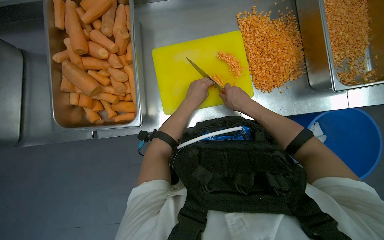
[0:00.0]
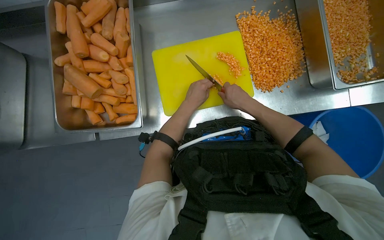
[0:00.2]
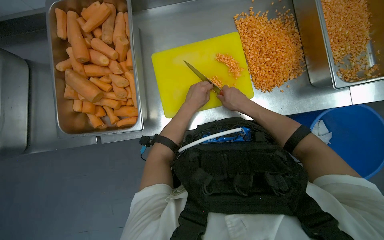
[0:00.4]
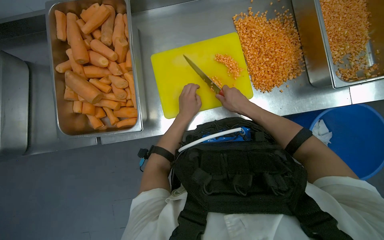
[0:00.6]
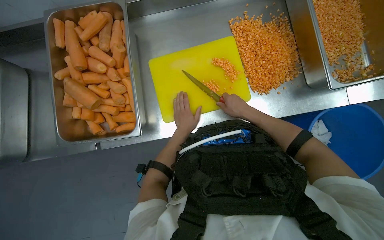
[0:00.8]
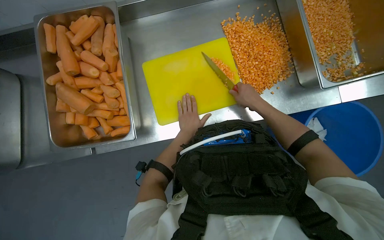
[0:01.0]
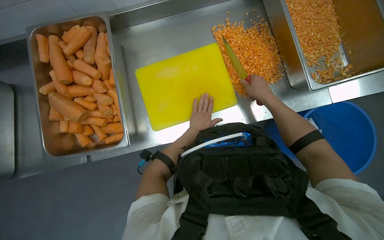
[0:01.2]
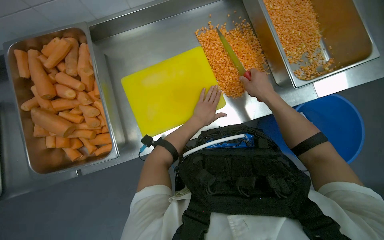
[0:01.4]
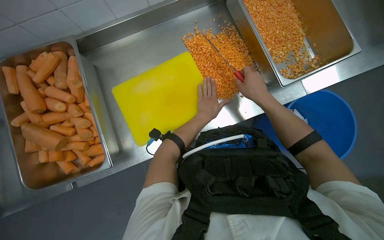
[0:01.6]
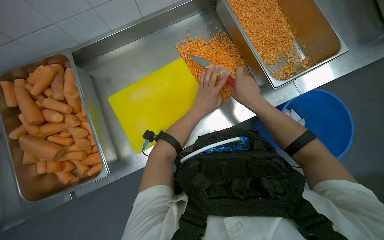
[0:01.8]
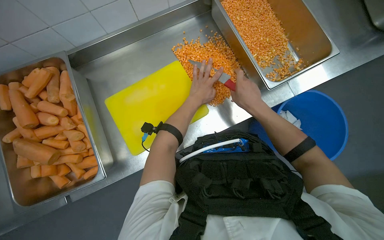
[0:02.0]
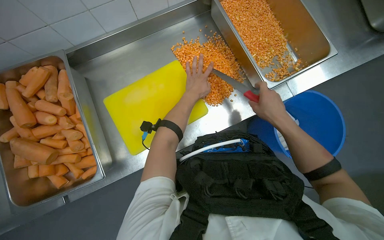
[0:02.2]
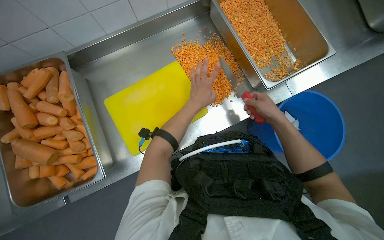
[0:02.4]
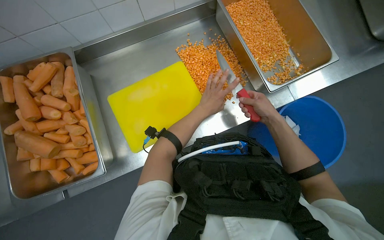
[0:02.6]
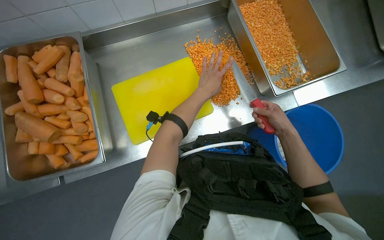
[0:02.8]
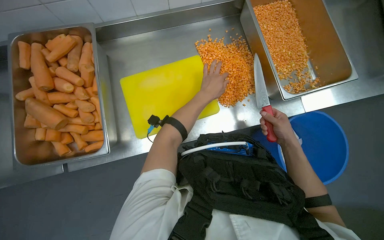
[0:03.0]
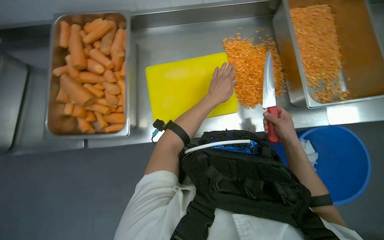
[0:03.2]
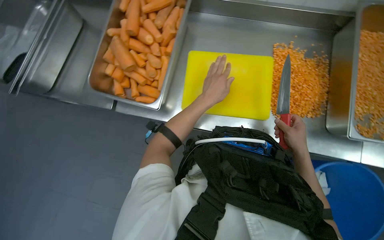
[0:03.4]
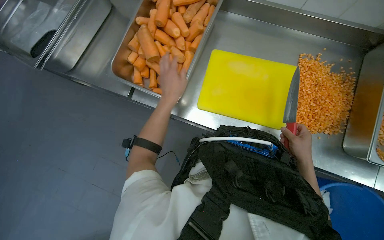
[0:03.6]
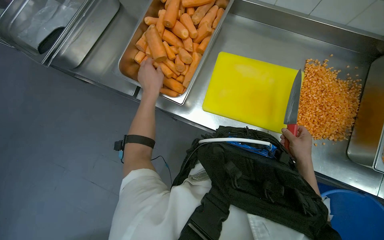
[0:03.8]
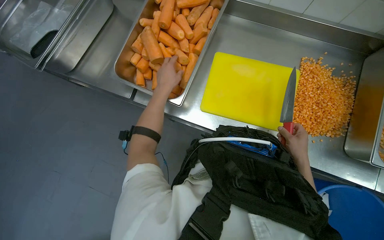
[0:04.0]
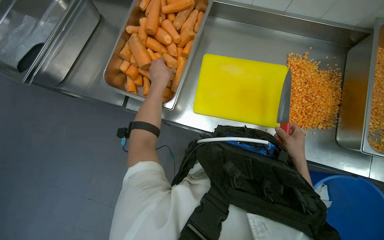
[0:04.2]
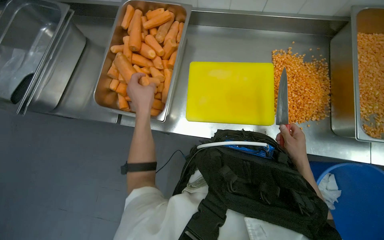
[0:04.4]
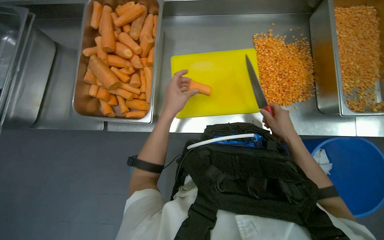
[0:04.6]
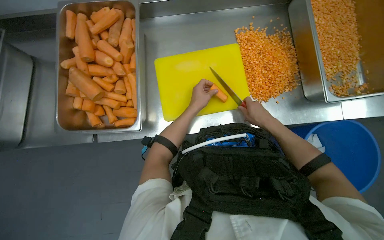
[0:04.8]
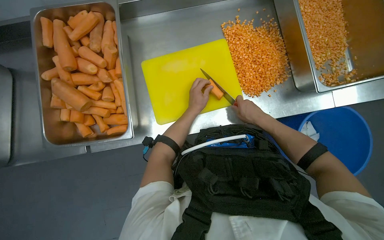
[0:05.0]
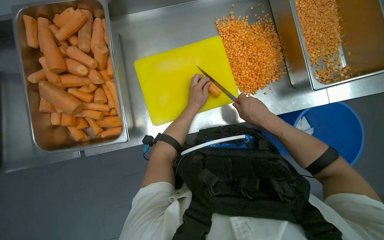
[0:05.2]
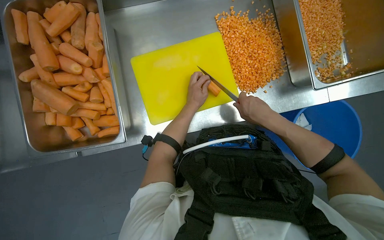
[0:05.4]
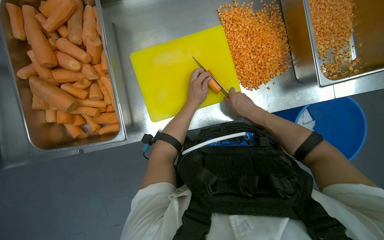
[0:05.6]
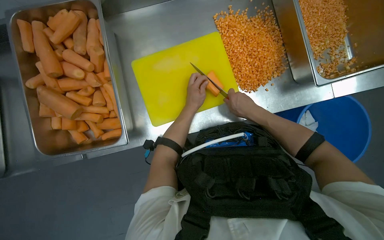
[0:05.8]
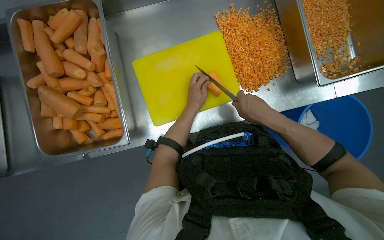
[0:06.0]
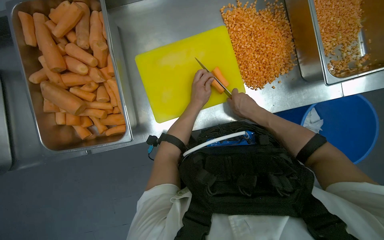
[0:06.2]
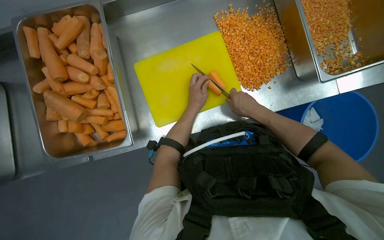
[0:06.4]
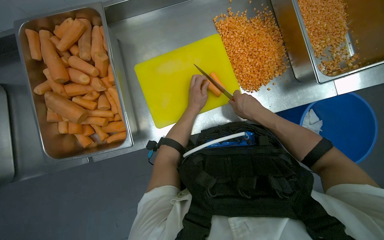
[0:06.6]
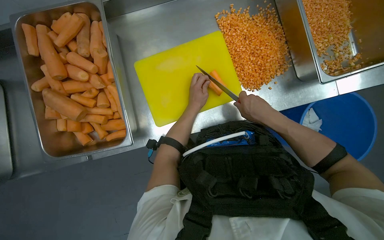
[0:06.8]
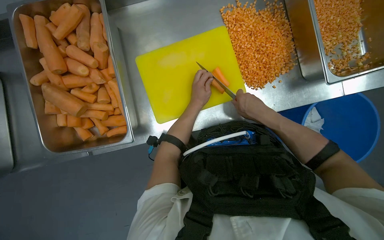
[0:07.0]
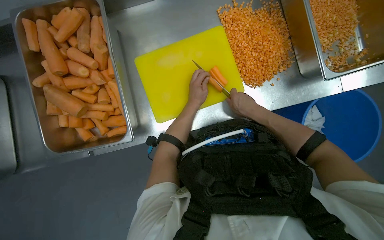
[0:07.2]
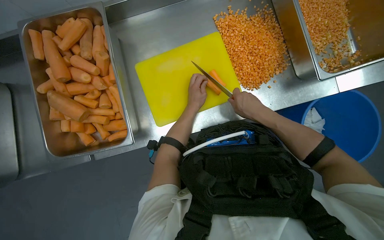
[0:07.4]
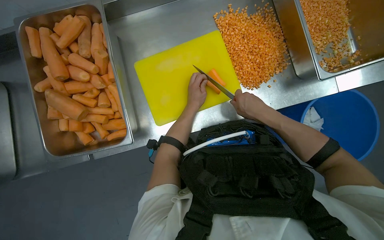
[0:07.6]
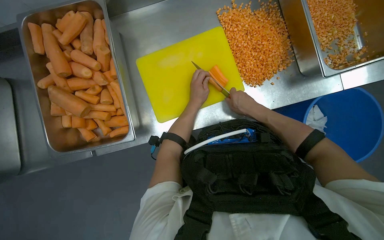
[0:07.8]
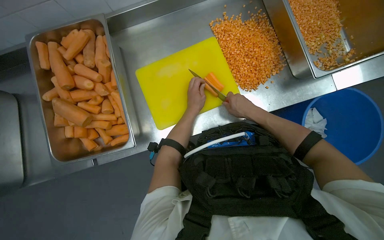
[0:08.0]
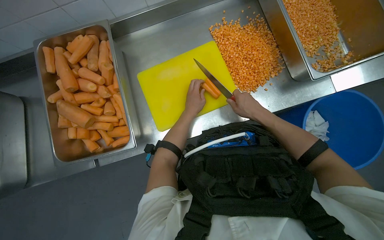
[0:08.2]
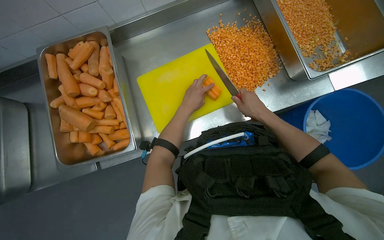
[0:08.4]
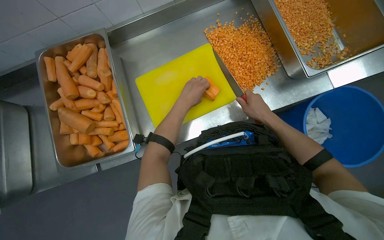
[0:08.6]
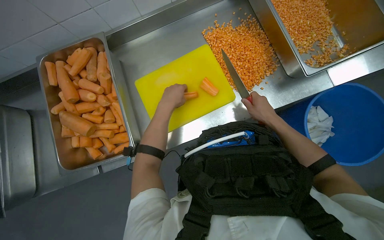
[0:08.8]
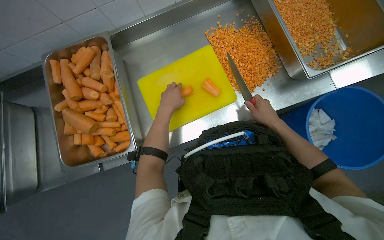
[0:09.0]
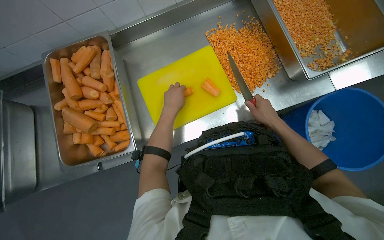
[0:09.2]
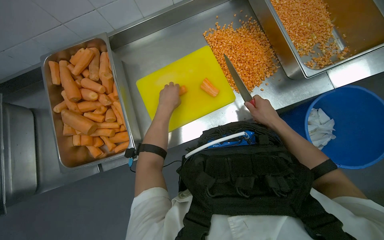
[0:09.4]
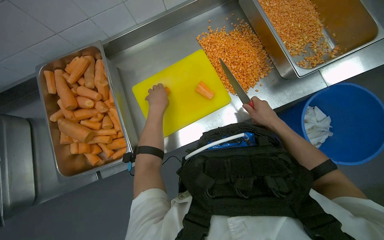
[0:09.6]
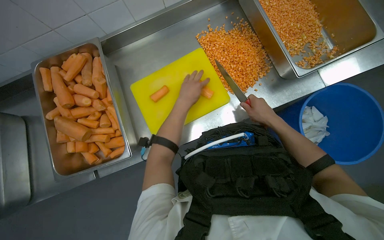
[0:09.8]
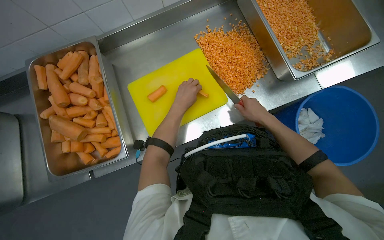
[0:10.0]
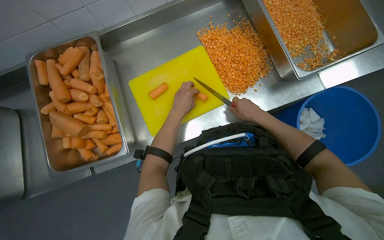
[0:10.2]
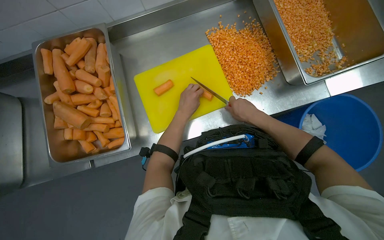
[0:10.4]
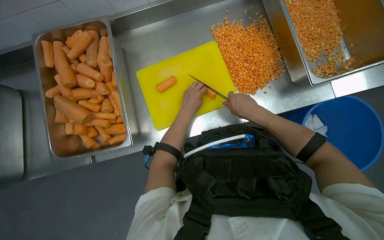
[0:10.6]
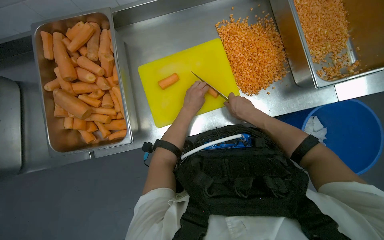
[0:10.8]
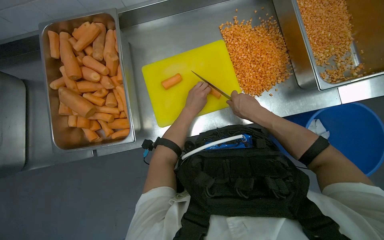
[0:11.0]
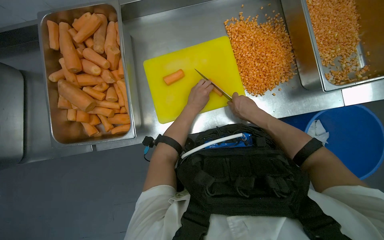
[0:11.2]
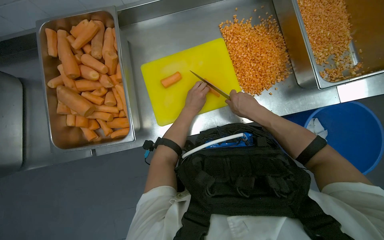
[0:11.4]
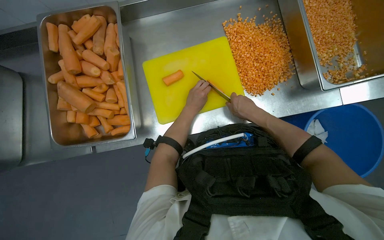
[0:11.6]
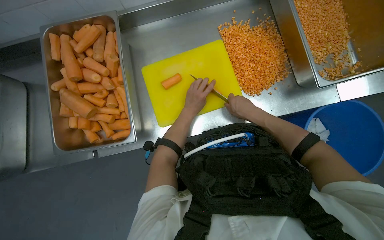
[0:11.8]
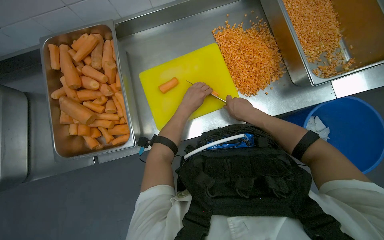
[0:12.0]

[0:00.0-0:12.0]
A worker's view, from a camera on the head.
Job: preparing food.
The whole recording: Dicing carrots on cutting board. The worker continues dicing carrots on a yellow cutting board and pushes the diced pieces into a metal tray.
0:00.0 to 0:01.6: The left hand goes farther from the camera and returns, roughly 10 cm each way.
0:01.6 to 0:03.0: The right hand moves to the right and down the picture, about 15 cm.
0:04.4 to 0:06.0: The left hand goes some 30 cm to the right and farther from the camera.
0:06.0 to 0:07.6: The hands are busy where they are.
0:09.0 to 0:10.4: The left hand travels to the right by about 10 cm.
0:10.4 to 0:12.0: The hands stay close to where they were, moving slightly.

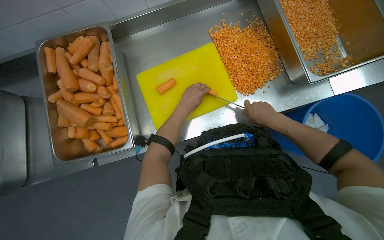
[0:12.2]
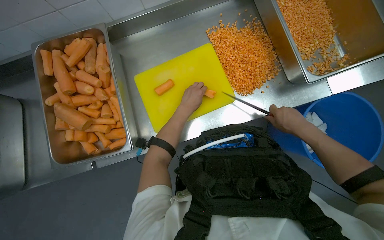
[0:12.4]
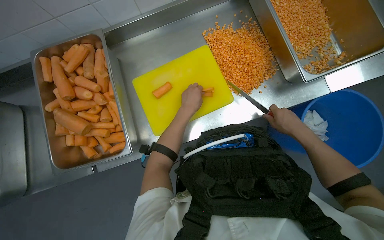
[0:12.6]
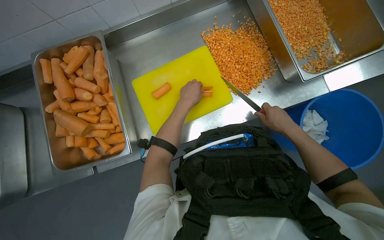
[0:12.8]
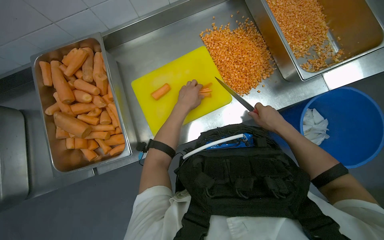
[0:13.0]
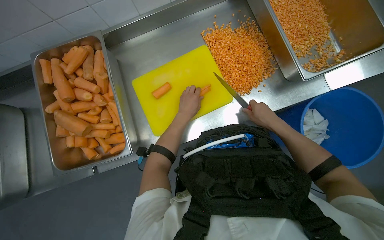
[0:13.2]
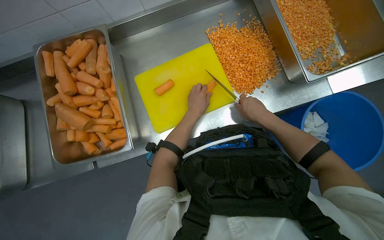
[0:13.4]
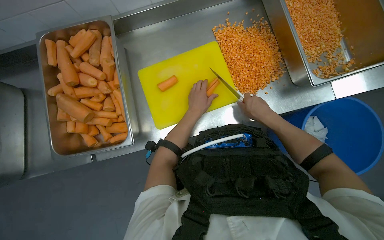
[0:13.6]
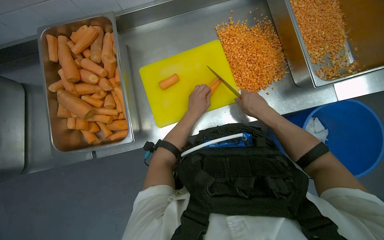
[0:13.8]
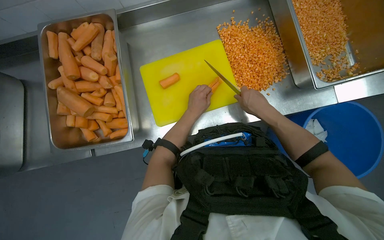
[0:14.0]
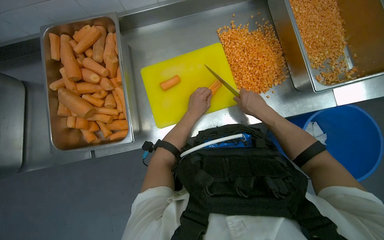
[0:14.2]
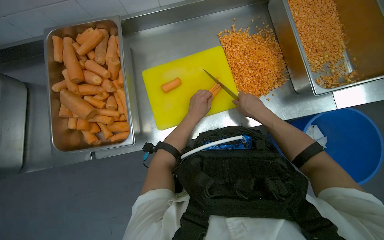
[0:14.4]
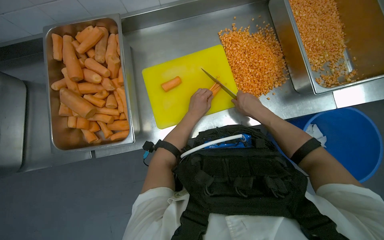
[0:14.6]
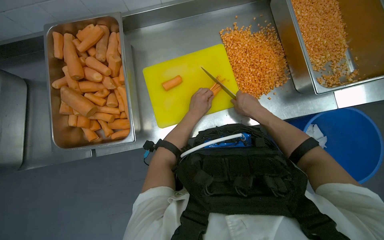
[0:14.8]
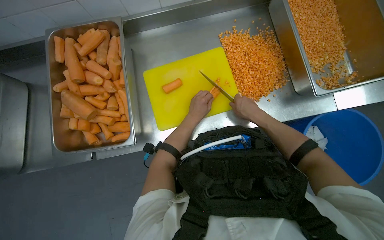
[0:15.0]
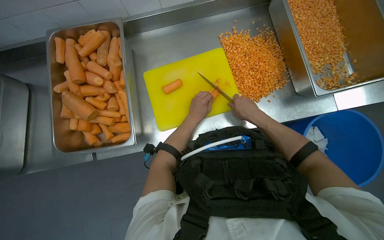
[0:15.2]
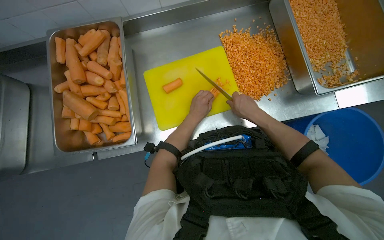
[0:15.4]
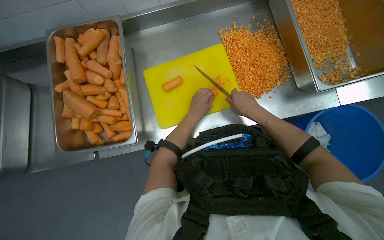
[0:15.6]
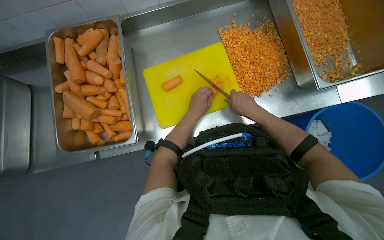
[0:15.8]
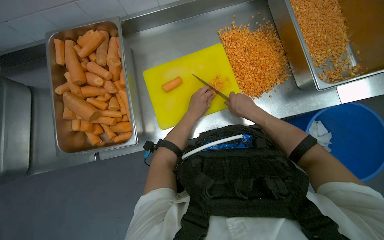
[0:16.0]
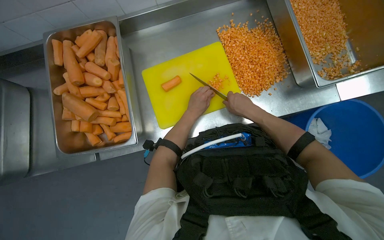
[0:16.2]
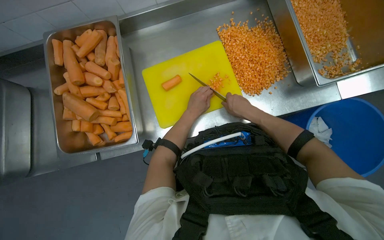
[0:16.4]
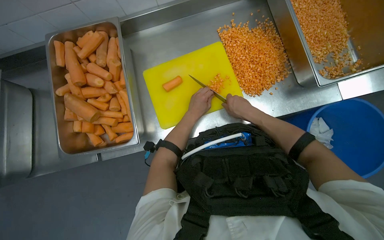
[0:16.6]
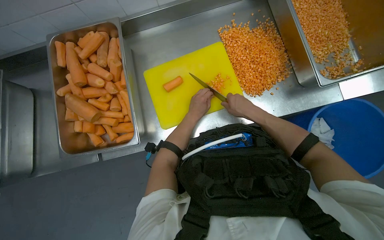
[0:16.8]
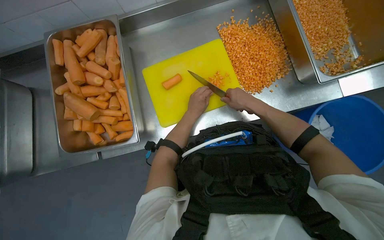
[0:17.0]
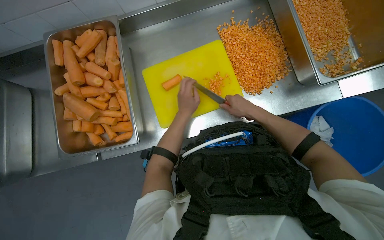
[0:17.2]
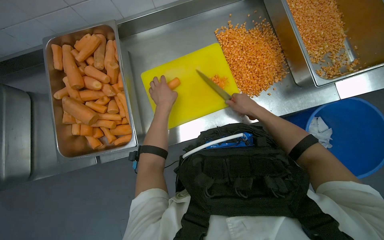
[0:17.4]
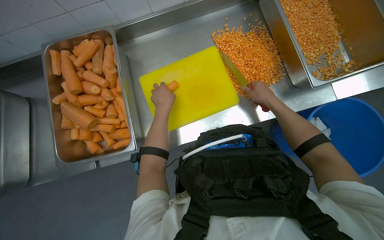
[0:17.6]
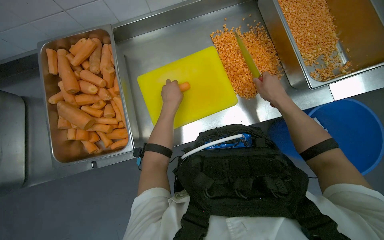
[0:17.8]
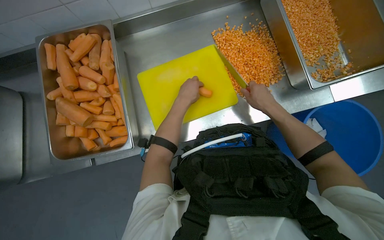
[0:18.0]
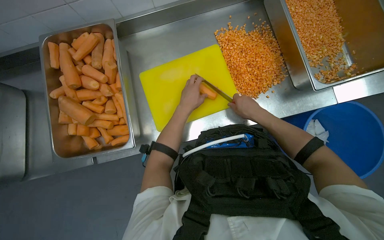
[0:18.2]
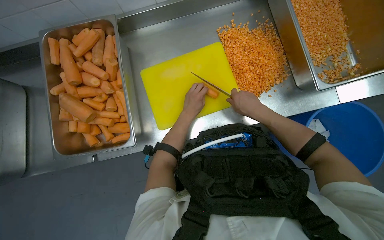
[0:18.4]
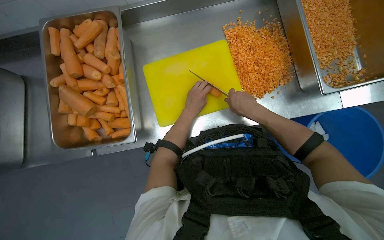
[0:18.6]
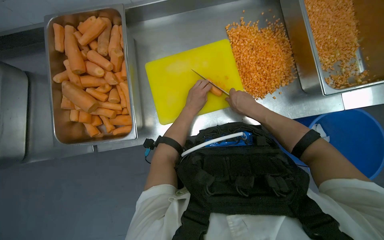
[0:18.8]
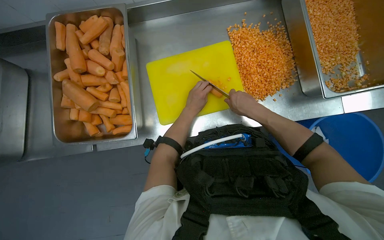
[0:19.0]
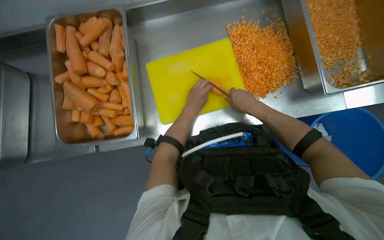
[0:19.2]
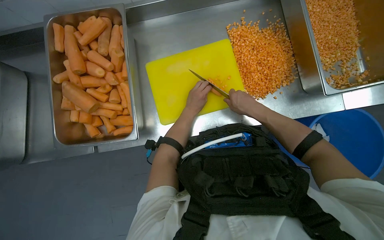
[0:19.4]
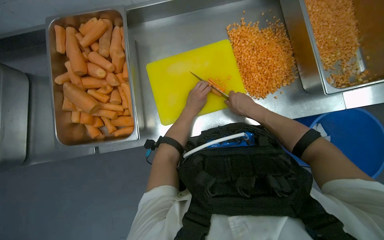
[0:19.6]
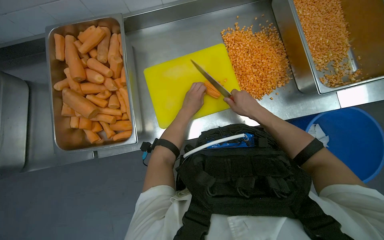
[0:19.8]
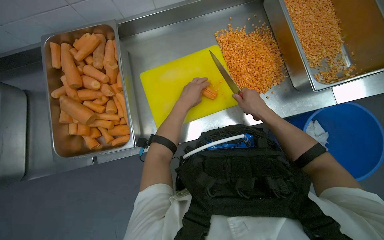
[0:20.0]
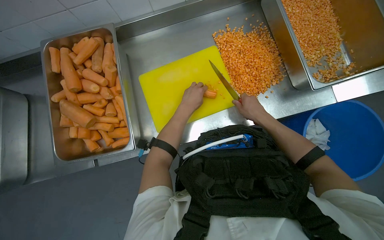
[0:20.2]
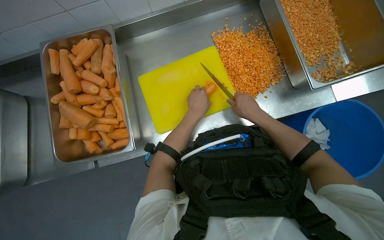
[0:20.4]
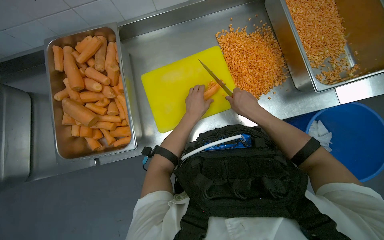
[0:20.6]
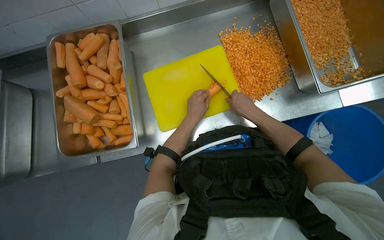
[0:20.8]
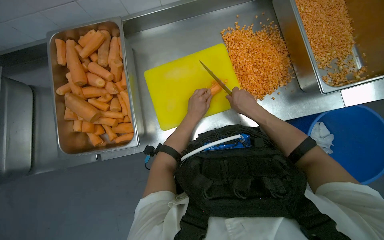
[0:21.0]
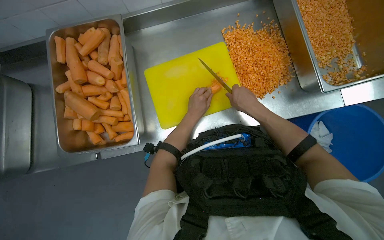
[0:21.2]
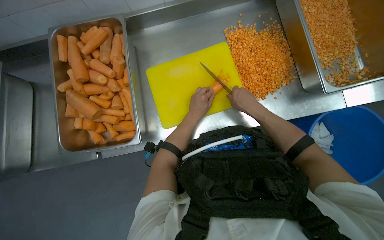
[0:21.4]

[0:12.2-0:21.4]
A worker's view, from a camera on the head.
Job: preparing food.
The whole recording: Dicing carrots on cutting board. The worker continues dicing carrots on a yellow cutting board and pushes the diced pieces into a metal tray.
0:12.2 to 0:13.8: The right hand moves about 10 cm to the right and comes back.
0:13.8 to 0:16.8: The hands are busy where they are.
0:18.4 to 0:19.8: The hands work in one place, with small movements.
